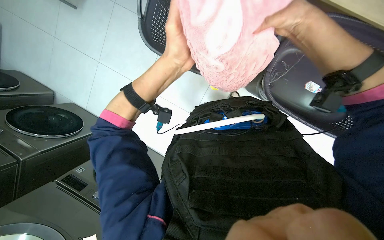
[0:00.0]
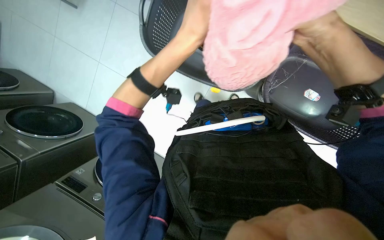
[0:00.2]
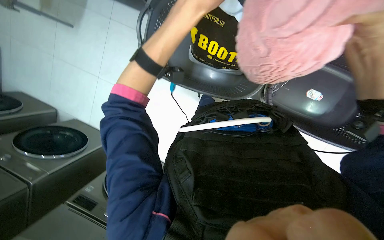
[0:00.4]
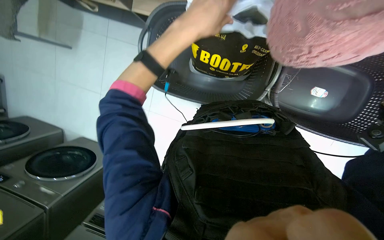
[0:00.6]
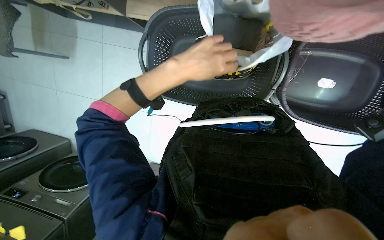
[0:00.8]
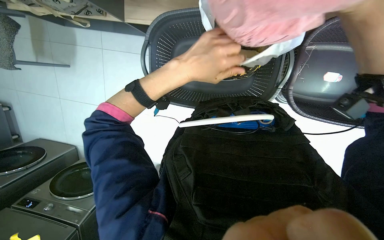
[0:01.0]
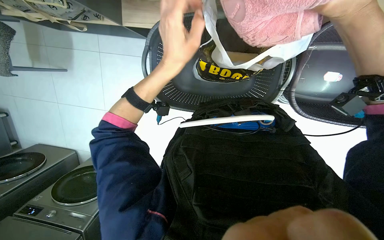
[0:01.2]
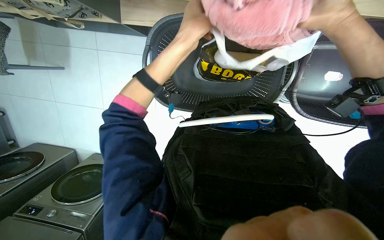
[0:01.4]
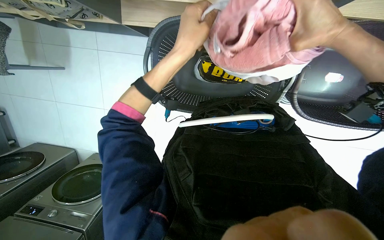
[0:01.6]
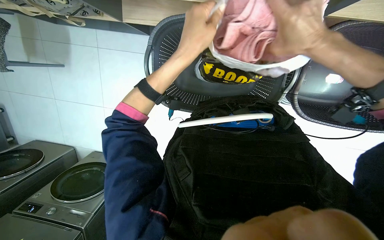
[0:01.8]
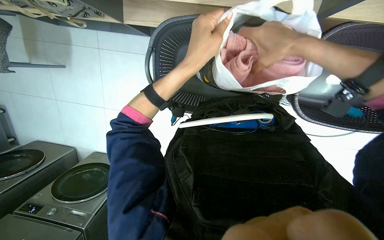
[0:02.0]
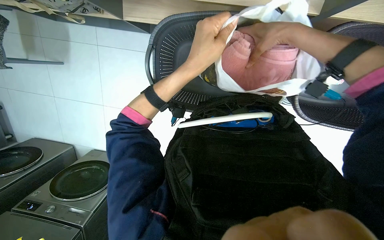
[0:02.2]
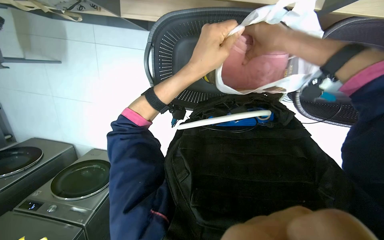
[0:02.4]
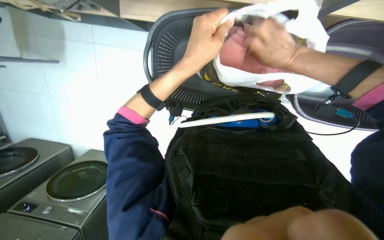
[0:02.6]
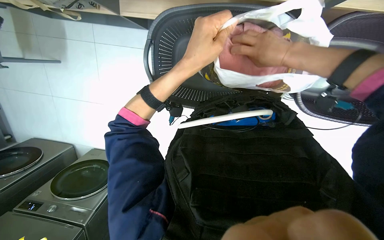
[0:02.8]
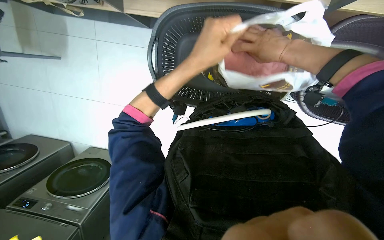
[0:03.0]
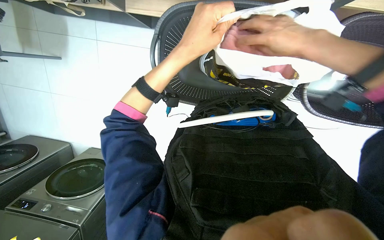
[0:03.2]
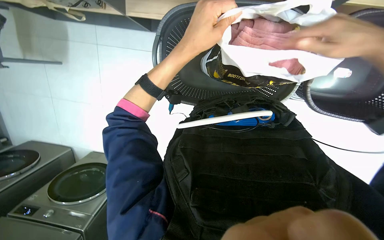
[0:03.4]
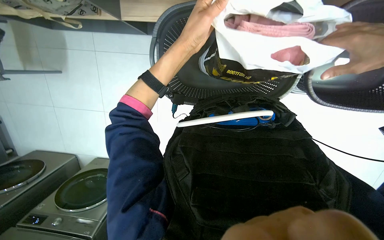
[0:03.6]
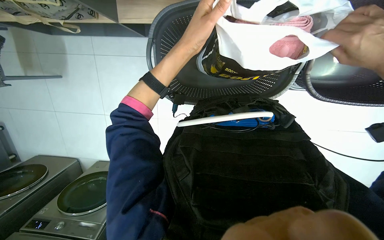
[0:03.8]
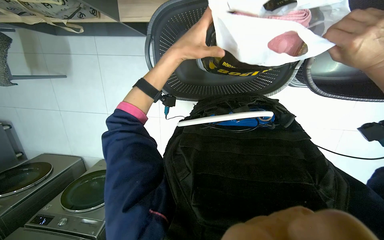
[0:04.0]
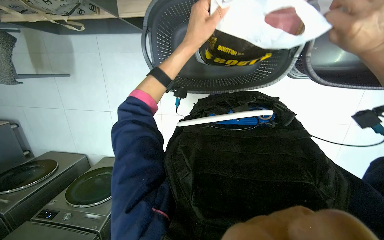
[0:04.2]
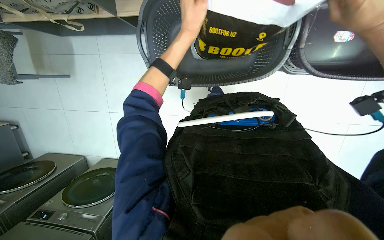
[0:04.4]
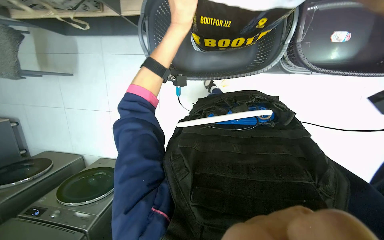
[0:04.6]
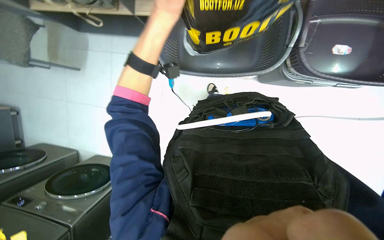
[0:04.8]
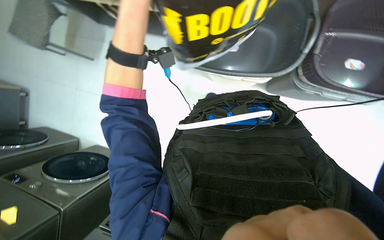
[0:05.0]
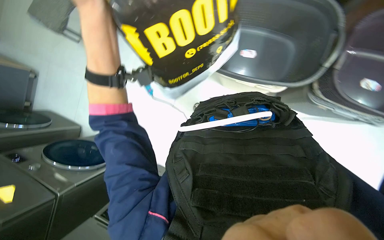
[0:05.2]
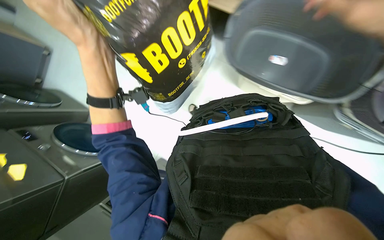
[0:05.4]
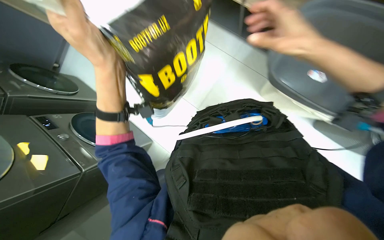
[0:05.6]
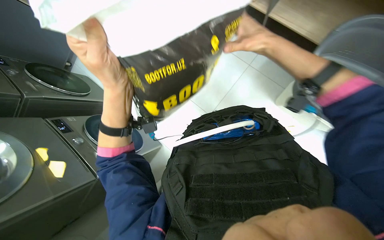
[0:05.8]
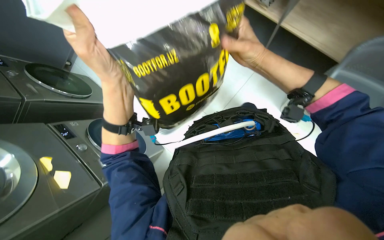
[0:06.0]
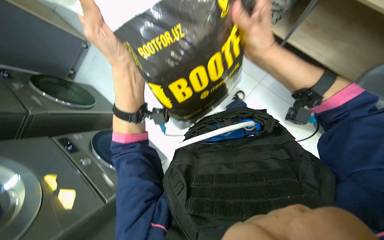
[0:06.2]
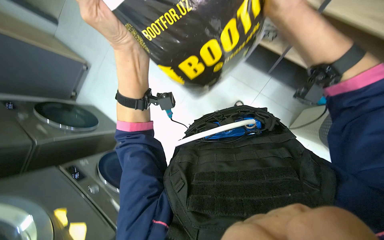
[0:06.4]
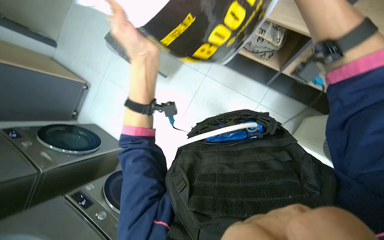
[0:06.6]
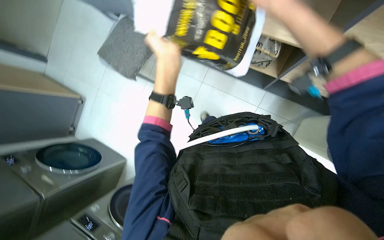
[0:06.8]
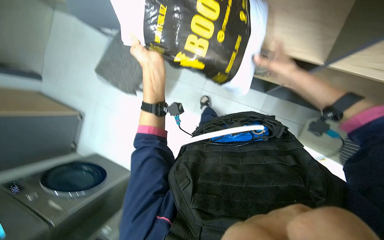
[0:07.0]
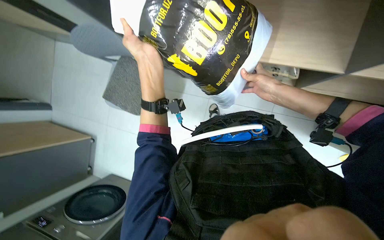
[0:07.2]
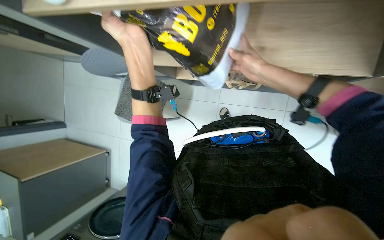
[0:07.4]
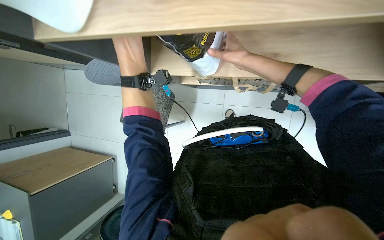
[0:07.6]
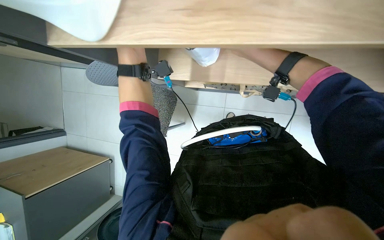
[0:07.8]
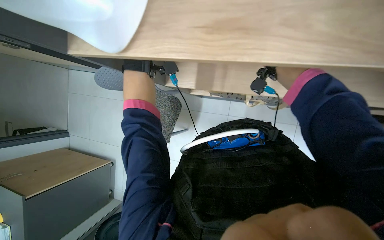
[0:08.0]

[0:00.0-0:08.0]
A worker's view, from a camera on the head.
Job: managing laundry.
The whole recording: Folding and sorting laundry items. The worker folds various laundry items and places them into baskets or bags.
0:00.0 to 0:01.6: The left hand swings up and down the picture, some 10 cm each way, with 2 reversals.
0:01.6 to 0:03.2: The right hand goes about 10 cm to the left, and moves roughly 10 cm farther from the camera and comes back.
0:03.2 to 0:04.8: The left hand heads farther from the camera, covering some 10 cm.
0:04.8 to 0:06.4: The left hand heads to the left, nearer to the camera and down the picture, covering some 35 cm.

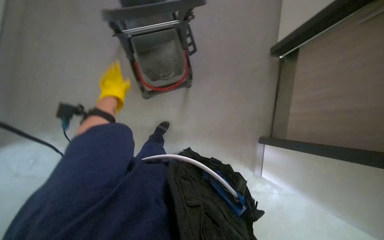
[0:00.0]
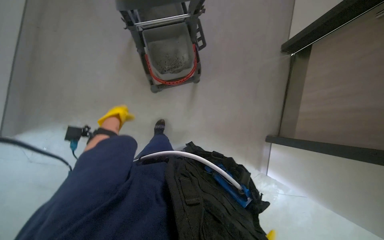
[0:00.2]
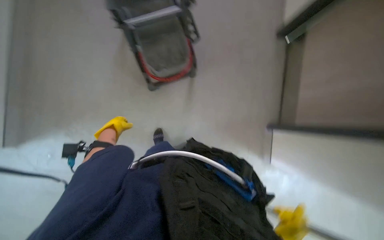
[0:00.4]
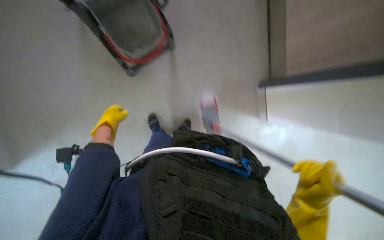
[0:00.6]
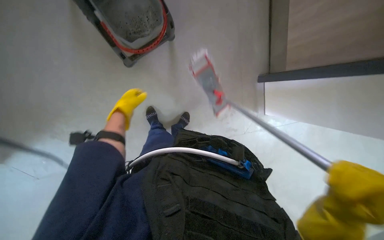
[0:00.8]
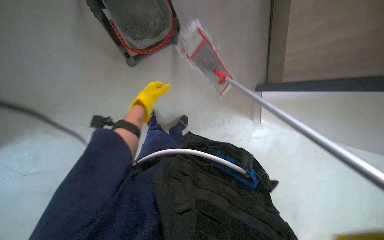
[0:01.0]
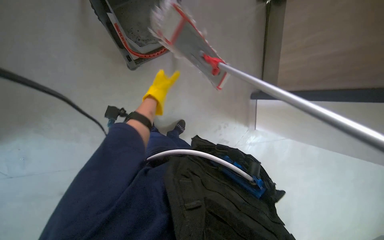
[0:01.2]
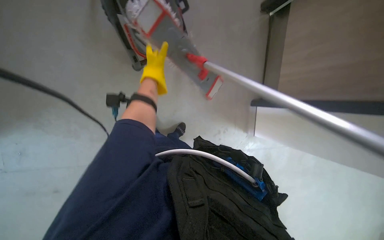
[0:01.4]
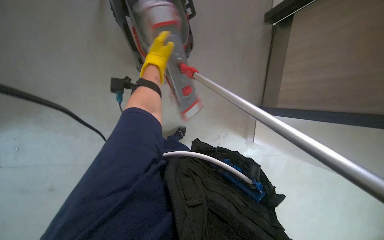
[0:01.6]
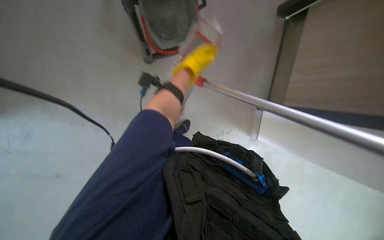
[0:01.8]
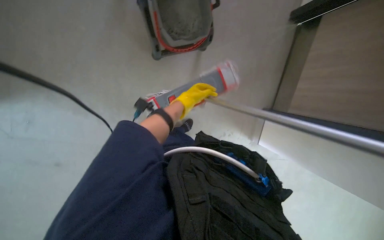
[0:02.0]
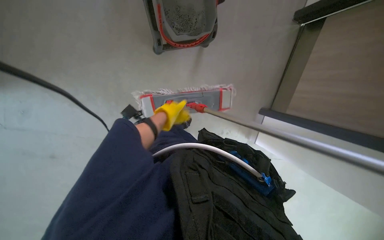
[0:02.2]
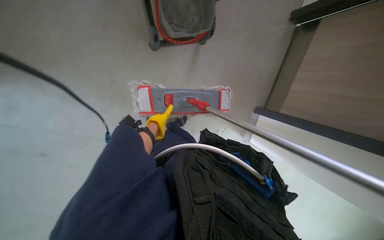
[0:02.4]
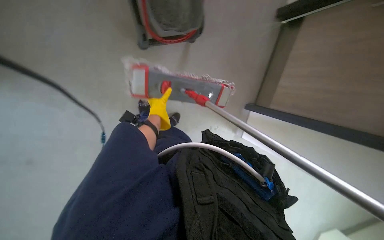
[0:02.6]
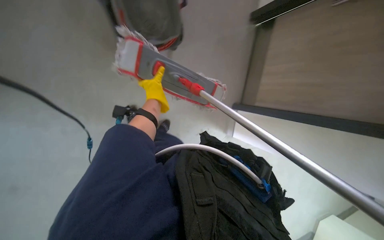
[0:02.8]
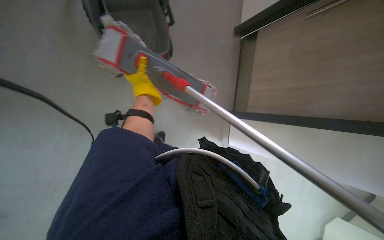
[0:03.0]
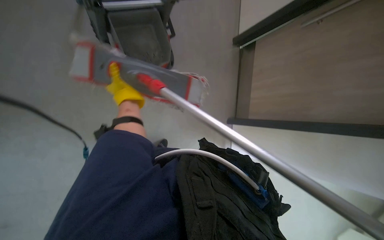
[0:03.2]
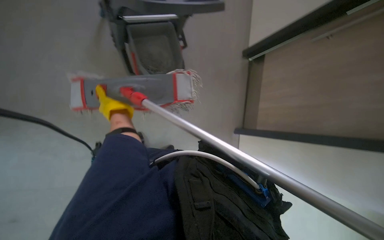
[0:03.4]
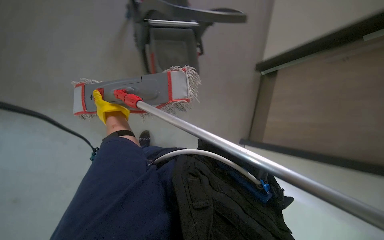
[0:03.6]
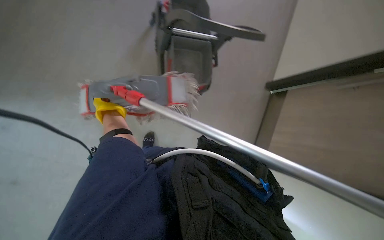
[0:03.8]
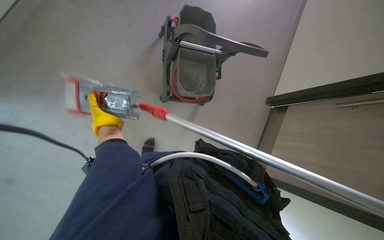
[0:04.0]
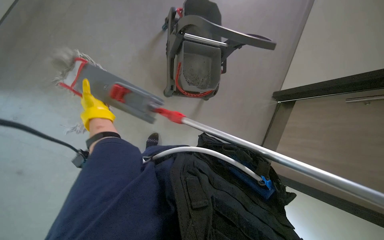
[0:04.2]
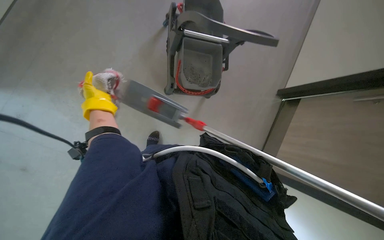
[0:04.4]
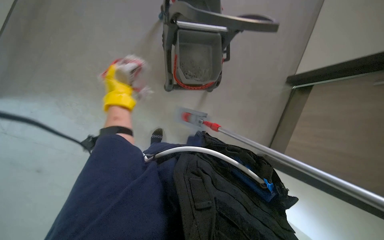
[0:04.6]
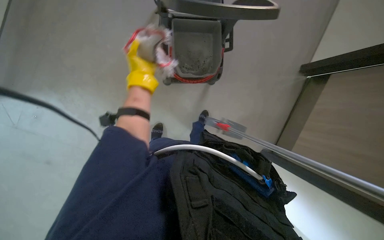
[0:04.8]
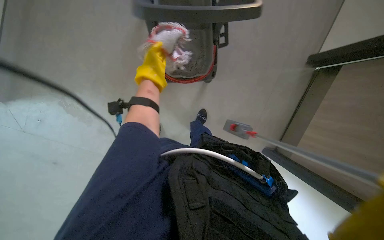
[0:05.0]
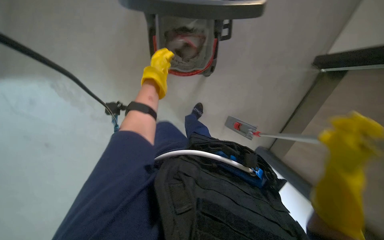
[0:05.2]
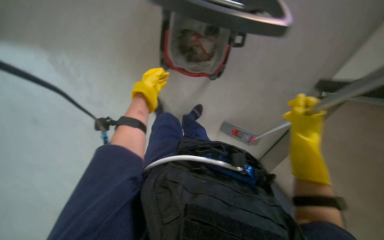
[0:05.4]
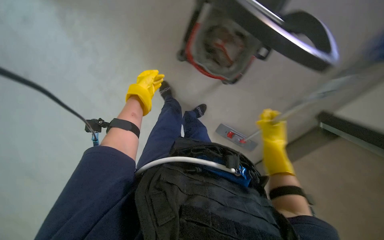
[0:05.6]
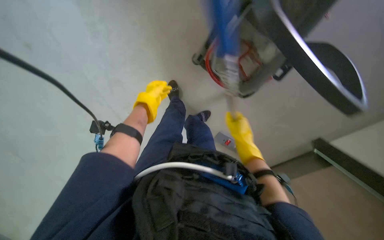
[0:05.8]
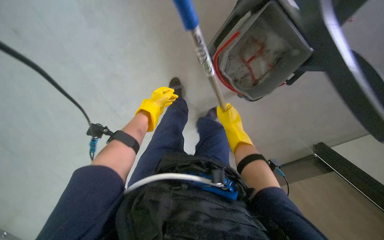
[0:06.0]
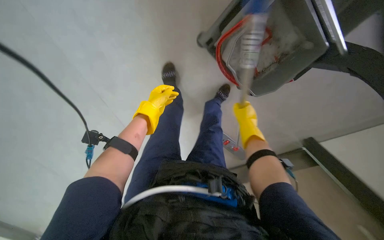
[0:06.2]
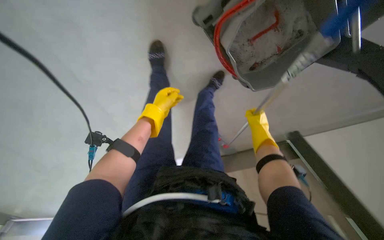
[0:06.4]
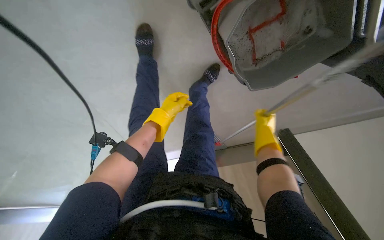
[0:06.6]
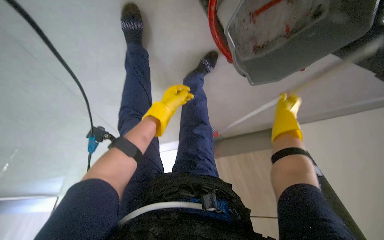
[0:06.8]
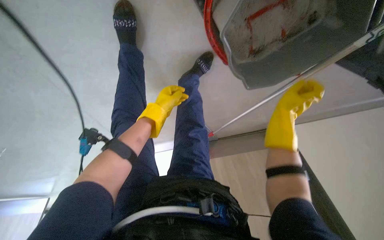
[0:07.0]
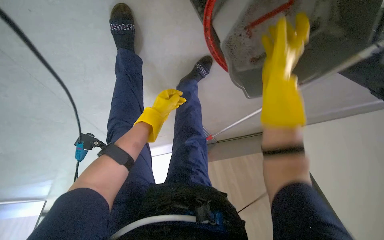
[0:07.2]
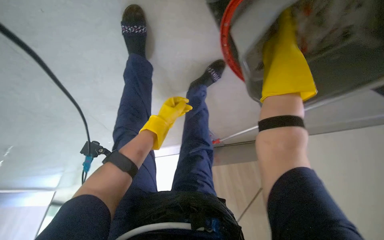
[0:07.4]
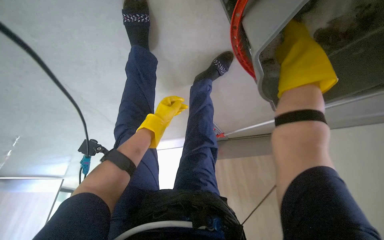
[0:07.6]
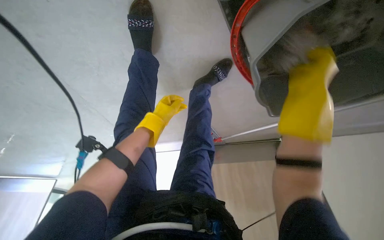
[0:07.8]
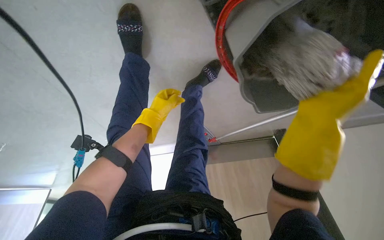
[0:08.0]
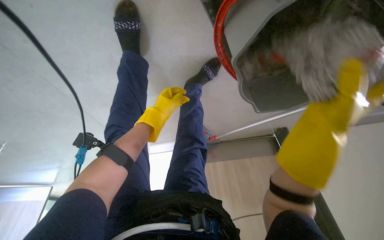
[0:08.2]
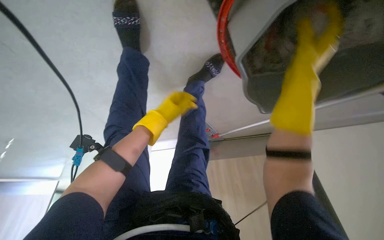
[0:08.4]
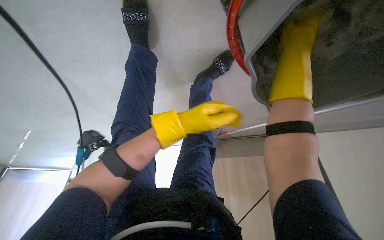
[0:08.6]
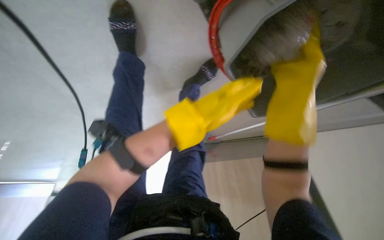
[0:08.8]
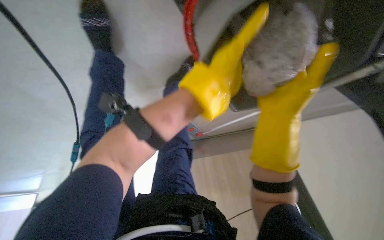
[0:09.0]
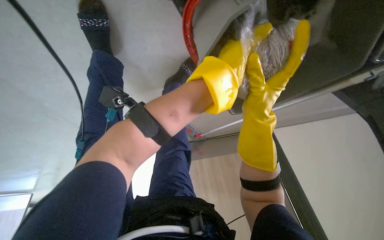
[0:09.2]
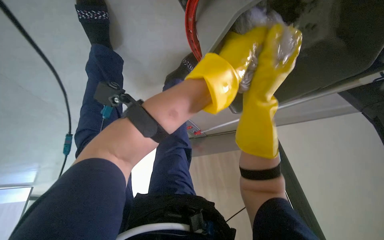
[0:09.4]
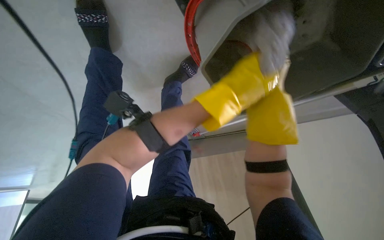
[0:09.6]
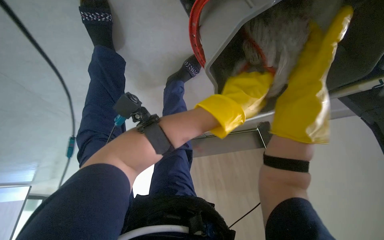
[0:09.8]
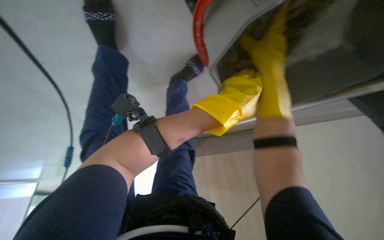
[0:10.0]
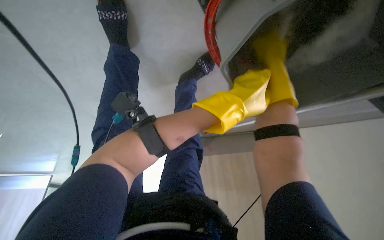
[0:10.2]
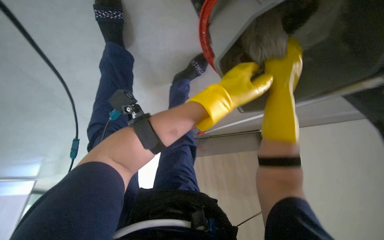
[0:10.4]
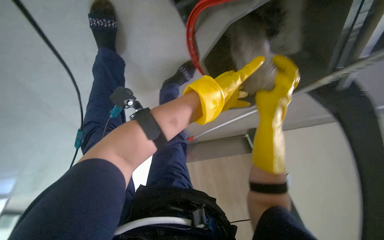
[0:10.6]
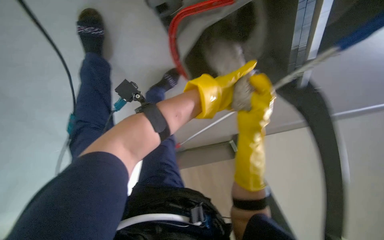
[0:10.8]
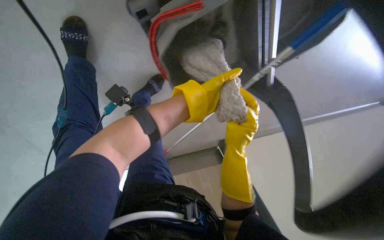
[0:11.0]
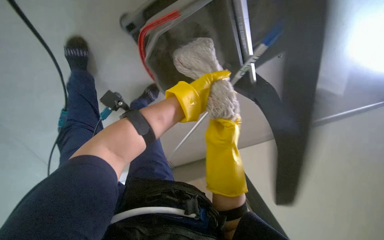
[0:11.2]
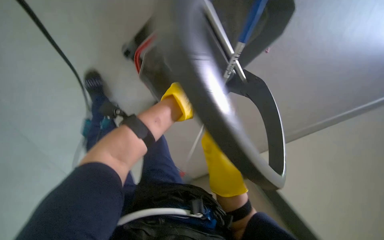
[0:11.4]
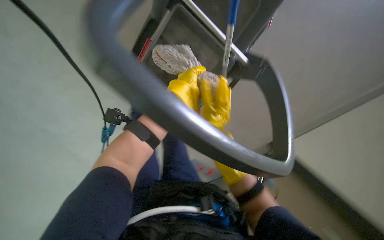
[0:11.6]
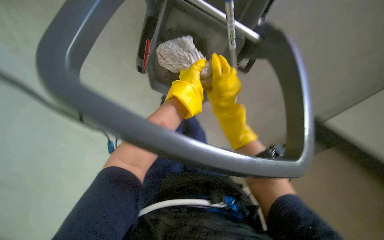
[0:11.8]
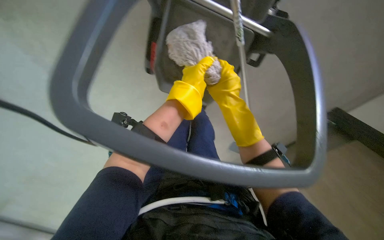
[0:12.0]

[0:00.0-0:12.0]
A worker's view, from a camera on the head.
Job: mopping floor.
The whole recording: Wringing mop head. The worker wrings out the mop head in a bucket.
0:00.0 to 0:01.6: The left hand goes some 10 cm to the right.
0:01.6 to 0:03.0: The left hand heads down the picture, covering some 10 cm.
0:03.0 to 0:04.4: The left hand goes some 20 cm to the left and down the picture.
0:04.4 to 0:06.0: The view tilts approximately 15 degrees downward.
0:06.0 to 0:07.6: The wearer looks some 20 degrees further downward. The right hand shifts about 25 cm up the picture, nearer to the camera and to the right.
0:07.6 to 0:09.0: The right hand moves up and down the picture over approximately 25 cm, changing direction 2 times. Meanwhile the left hand travels nearer to the camera and to the right by some 35 cm.
0:09.0 to 0:10.4: The left hand travels farther from the camera and back again, roughly 10 cm each way. Meanwhile the right hand swings nearer and farther, about 20 cm each way, with 2 reversals.
0:10.4 to 0:12.0: The scene rotates counterclockwise by some 30 degrees.
